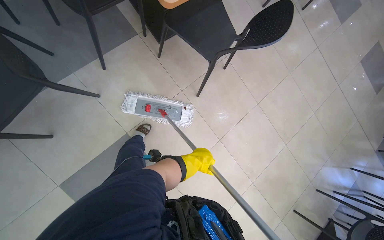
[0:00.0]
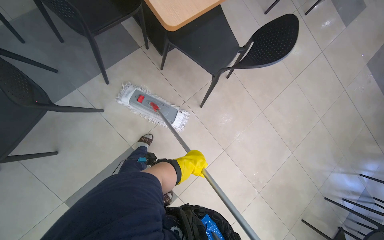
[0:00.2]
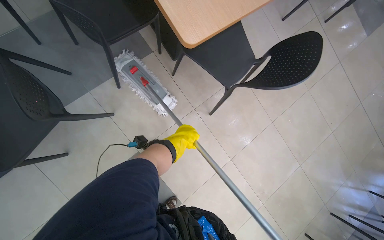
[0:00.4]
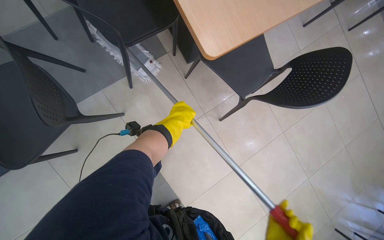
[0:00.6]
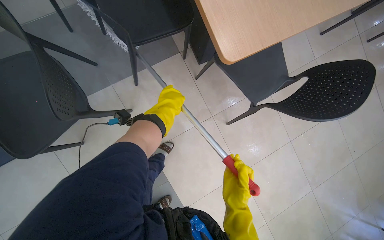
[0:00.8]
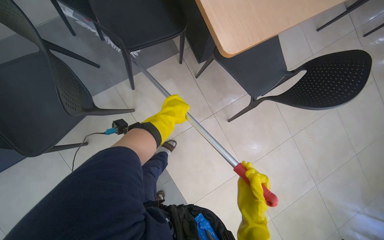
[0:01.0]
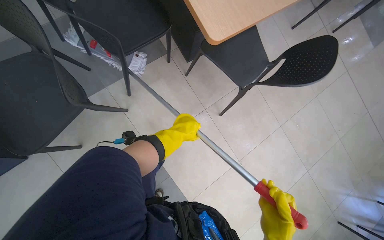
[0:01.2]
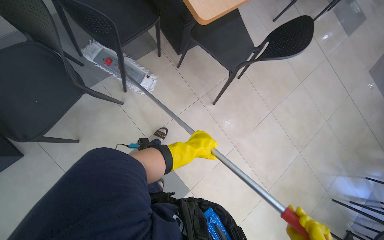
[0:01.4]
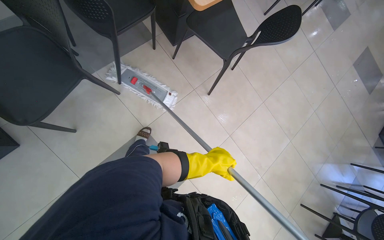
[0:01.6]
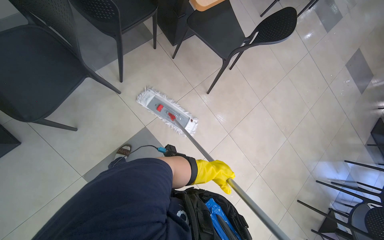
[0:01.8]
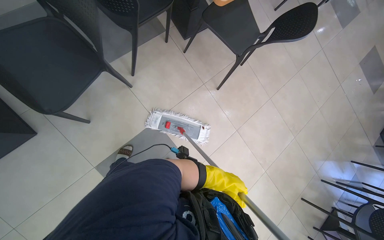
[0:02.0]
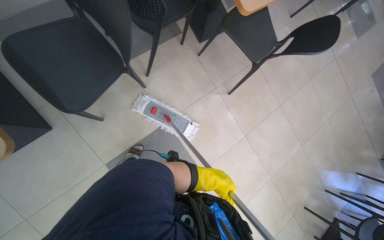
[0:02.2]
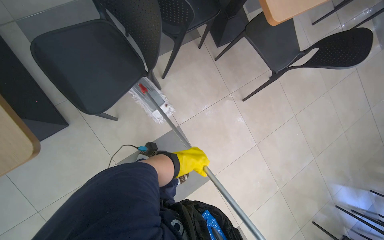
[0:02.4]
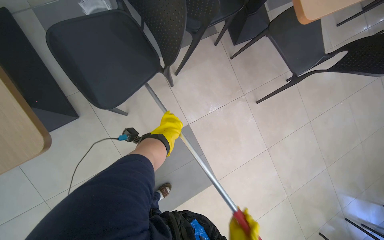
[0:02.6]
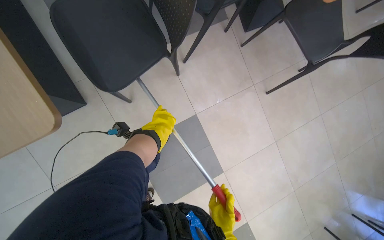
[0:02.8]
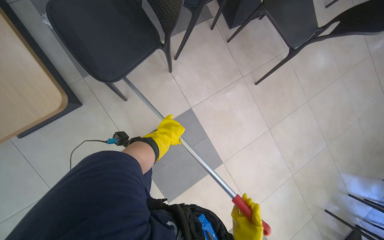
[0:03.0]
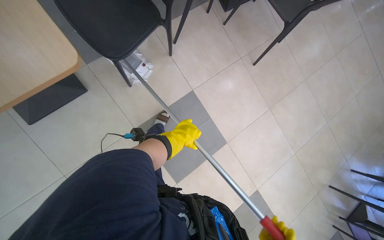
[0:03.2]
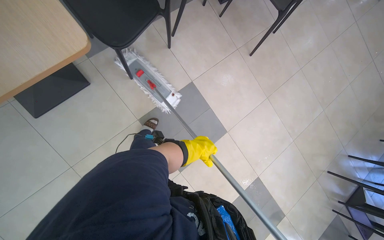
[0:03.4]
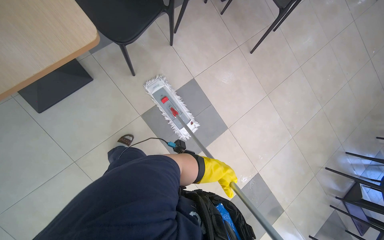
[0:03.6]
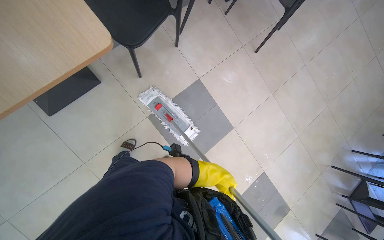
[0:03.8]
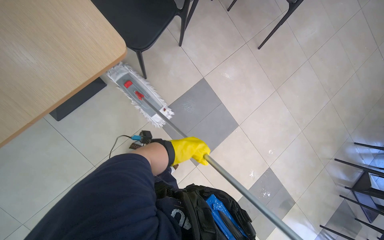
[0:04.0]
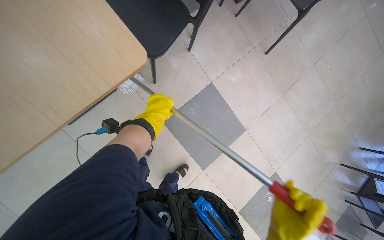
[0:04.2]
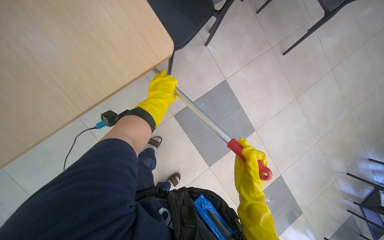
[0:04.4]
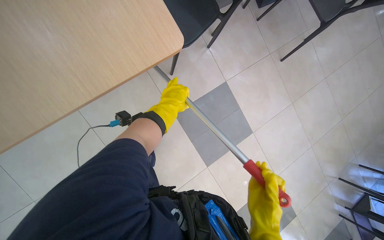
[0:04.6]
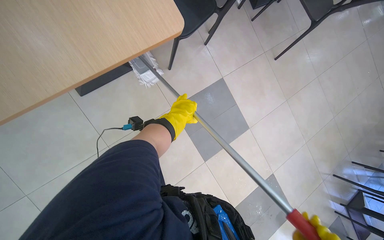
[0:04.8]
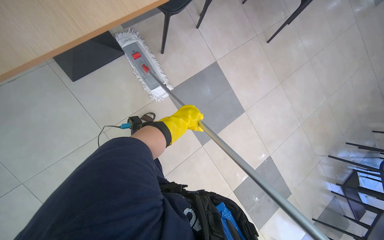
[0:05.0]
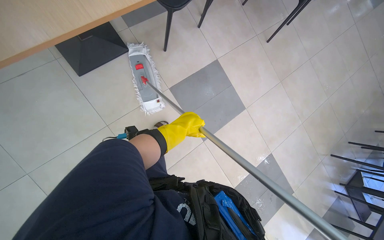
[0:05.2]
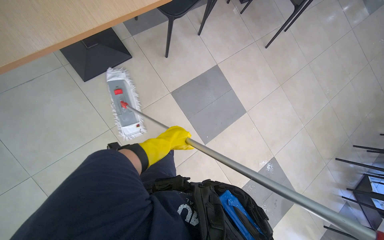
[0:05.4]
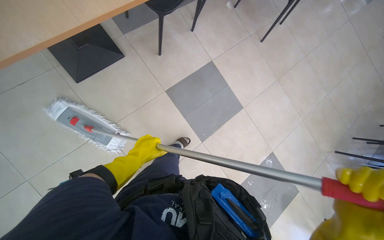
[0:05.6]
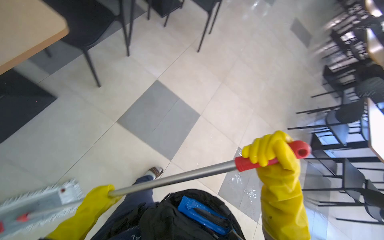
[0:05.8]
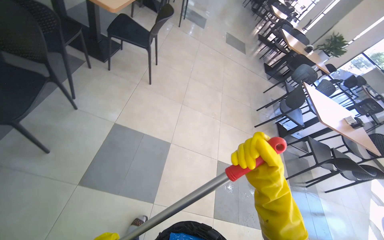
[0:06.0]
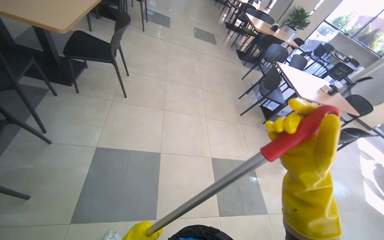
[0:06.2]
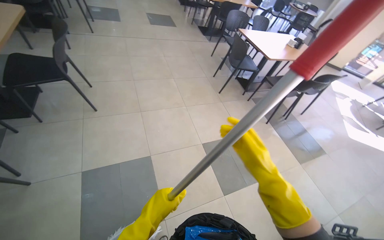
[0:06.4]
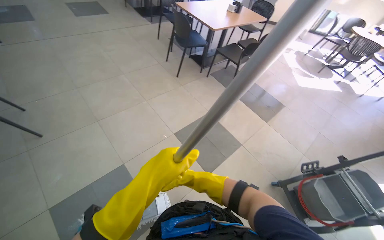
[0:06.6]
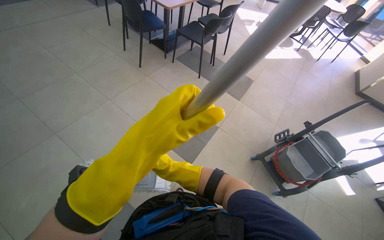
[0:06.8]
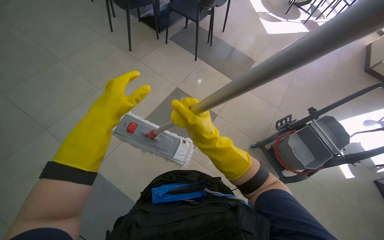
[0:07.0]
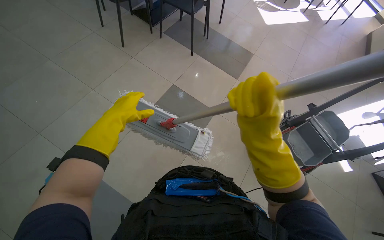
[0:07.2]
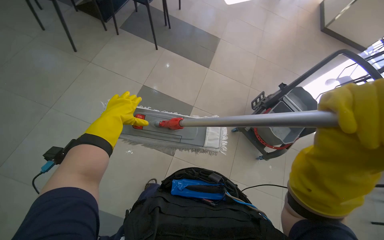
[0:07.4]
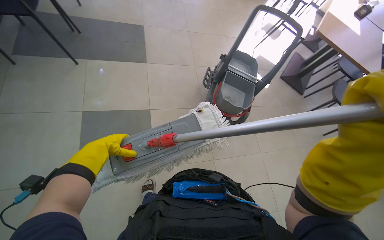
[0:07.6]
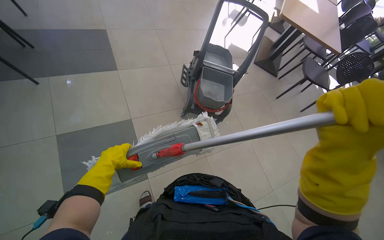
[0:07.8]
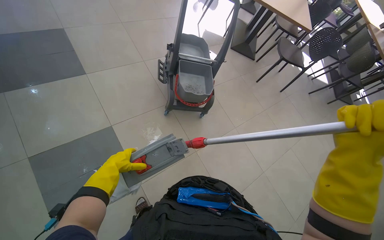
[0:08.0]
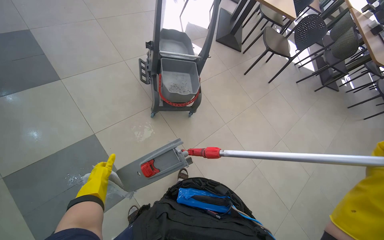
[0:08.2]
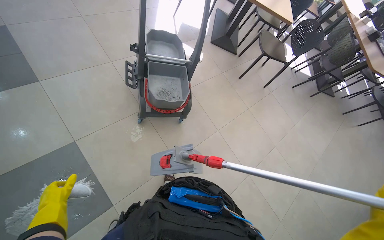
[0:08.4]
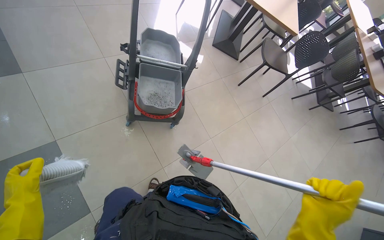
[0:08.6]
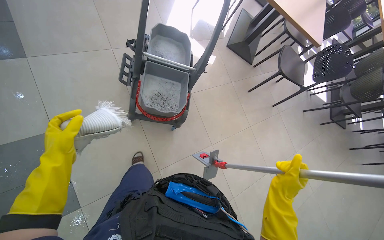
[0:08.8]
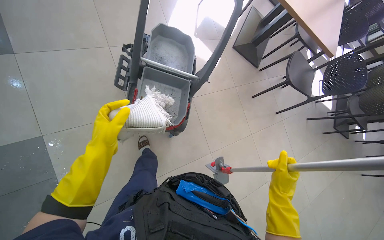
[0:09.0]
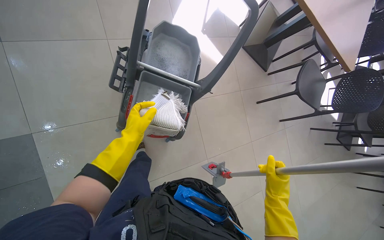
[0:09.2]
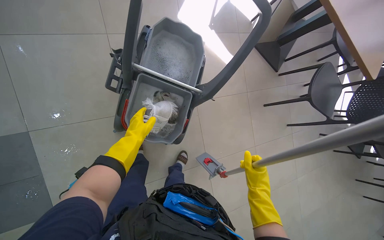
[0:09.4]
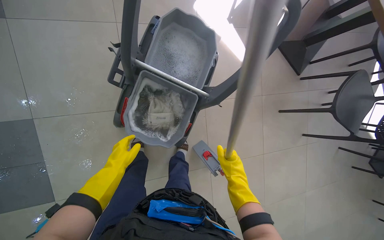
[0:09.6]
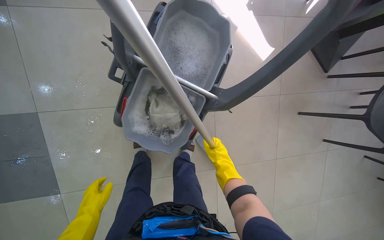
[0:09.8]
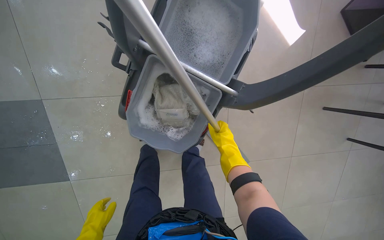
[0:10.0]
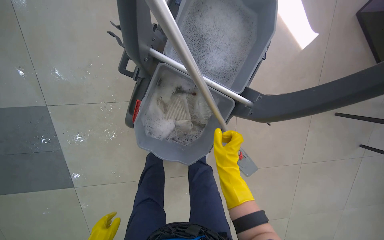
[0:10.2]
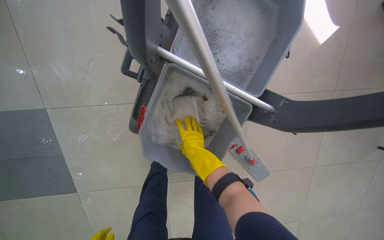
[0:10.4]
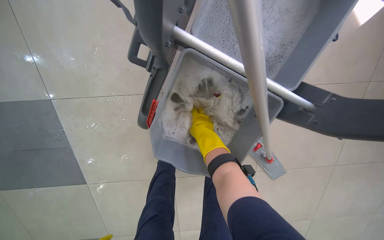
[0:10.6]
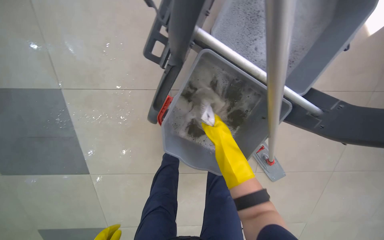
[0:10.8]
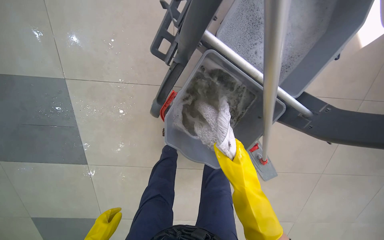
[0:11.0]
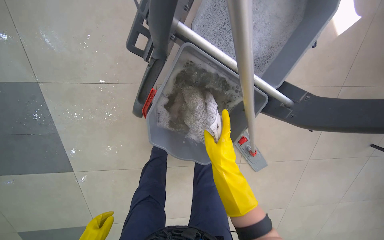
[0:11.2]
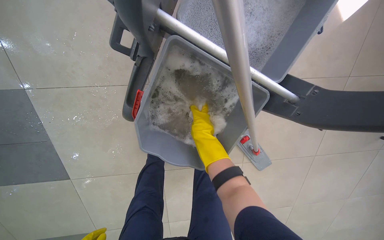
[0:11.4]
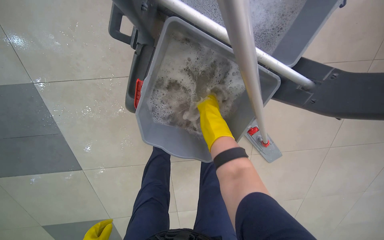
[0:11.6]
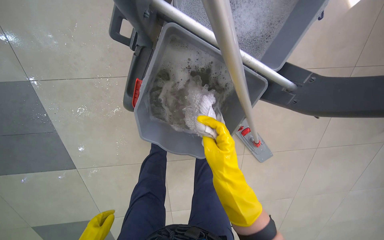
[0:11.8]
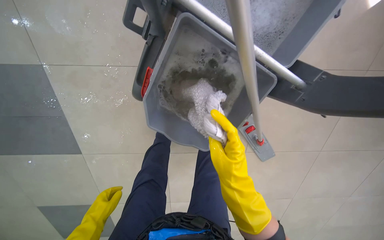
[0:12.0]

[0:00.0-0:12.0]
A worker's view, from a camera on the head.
Job: mopping floor.
The whole recording: Mopping cafeteria floor. The worker mops the cafeteria floor, moving chairs and cleaning the mop head as part of the process.
0:00.0 to 0:01.6: The left hand goes up the picture and returns, about 50 cm each way.
0:01.6 to 0:03.0: The left hand shifts roughly 50 cm to the left.
0:04.4 to 0:06.0: The head travels roughly 50 cm. The head turns to the right by roughly 45 degrees. The view tilts approximately 20 degrees upward.
0:06.0 to 0:07.6: The camera travels about 60 cm. The wearer looks roughly 80 degrees further to the right. The view tips downward by roughly 20 degrees.
0:07.6 to 0:09.0: The camera is carried roughly 60 cm.
0:09.0 to 0:10.4: The wearer moves about 60 cm. The wearer looks some 25 degrees further to the left. The wearer looks some 20 degrees further downward.
0:10.4 to 0:12.0: The right hand swings nearer and farther, approximately 15 cm each way, with 2 reversals.

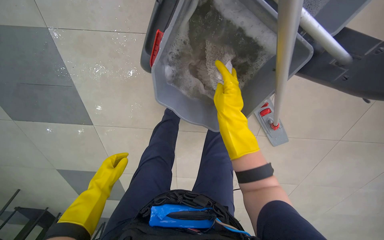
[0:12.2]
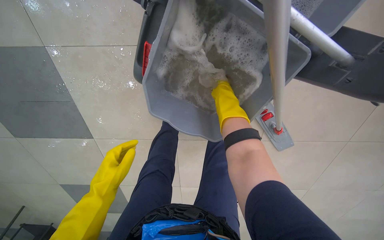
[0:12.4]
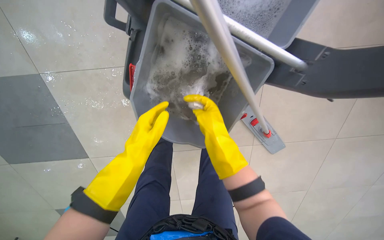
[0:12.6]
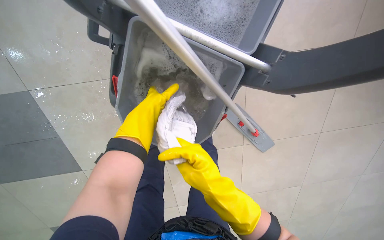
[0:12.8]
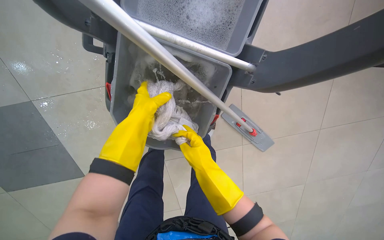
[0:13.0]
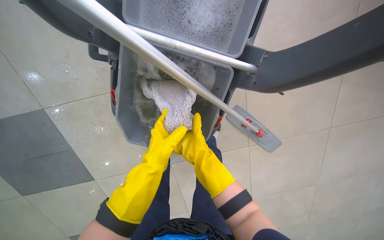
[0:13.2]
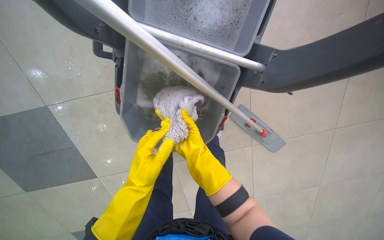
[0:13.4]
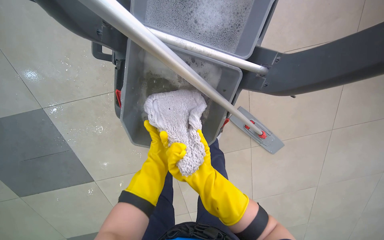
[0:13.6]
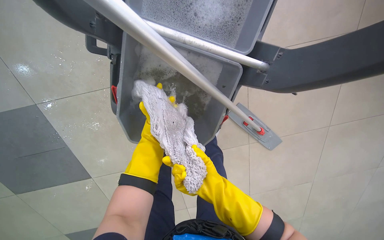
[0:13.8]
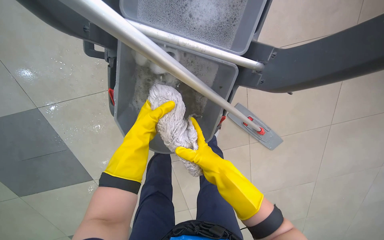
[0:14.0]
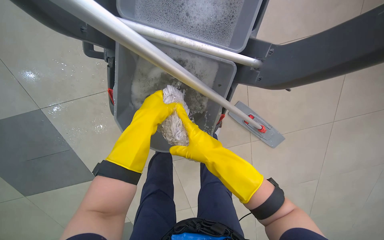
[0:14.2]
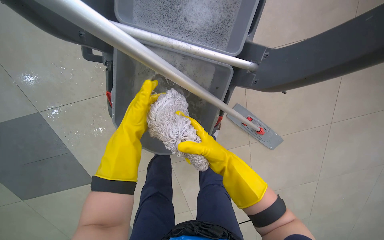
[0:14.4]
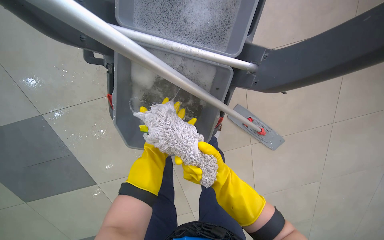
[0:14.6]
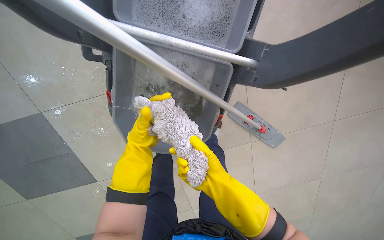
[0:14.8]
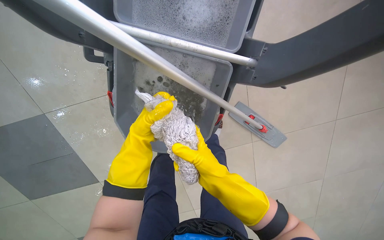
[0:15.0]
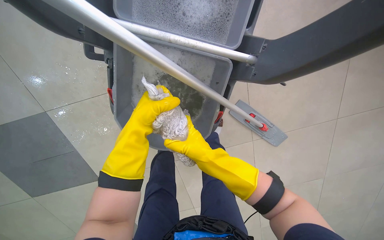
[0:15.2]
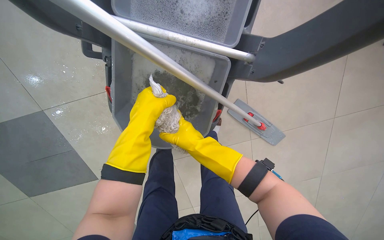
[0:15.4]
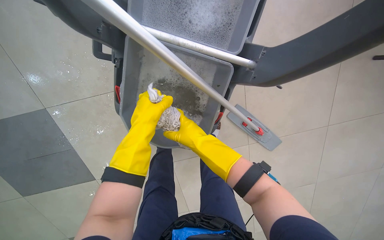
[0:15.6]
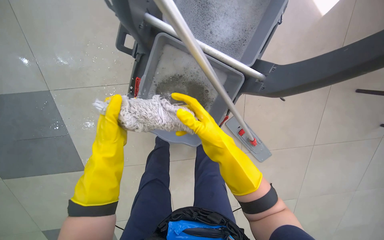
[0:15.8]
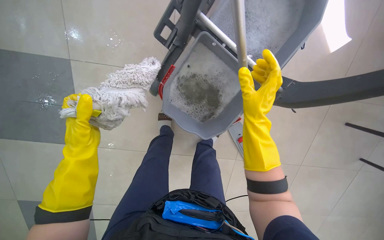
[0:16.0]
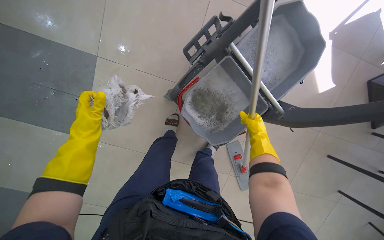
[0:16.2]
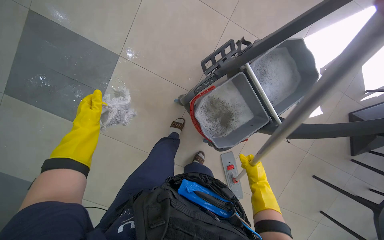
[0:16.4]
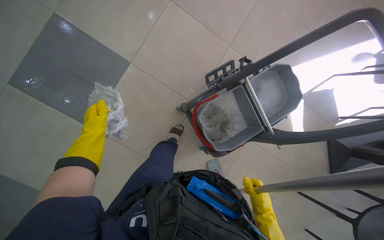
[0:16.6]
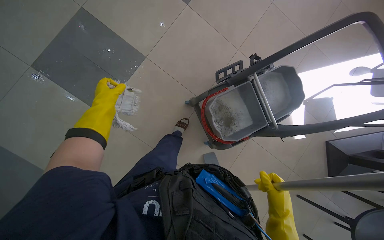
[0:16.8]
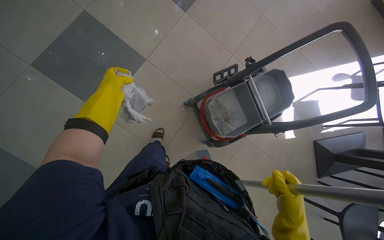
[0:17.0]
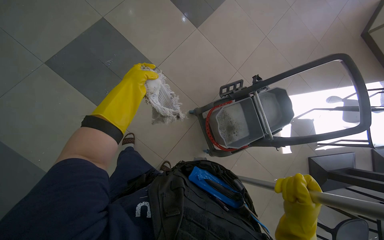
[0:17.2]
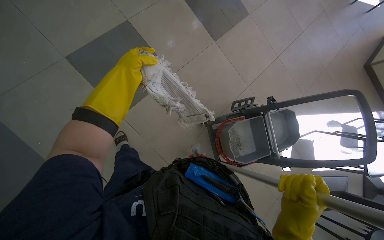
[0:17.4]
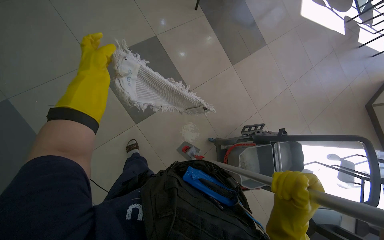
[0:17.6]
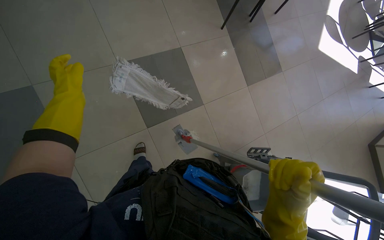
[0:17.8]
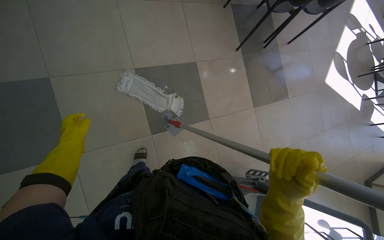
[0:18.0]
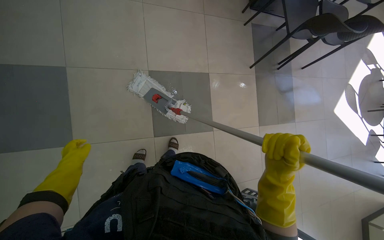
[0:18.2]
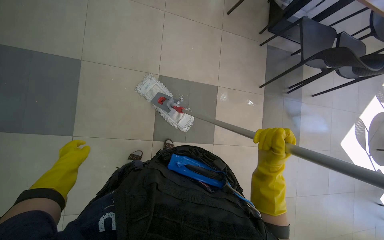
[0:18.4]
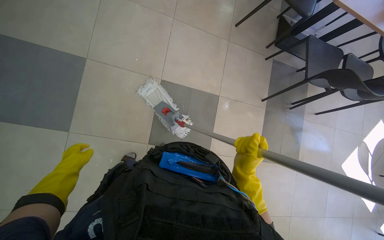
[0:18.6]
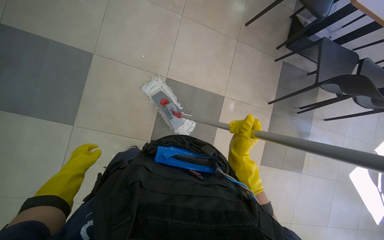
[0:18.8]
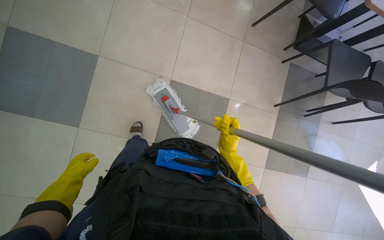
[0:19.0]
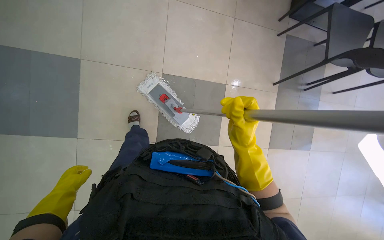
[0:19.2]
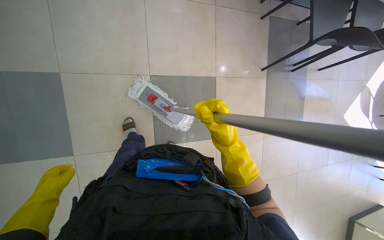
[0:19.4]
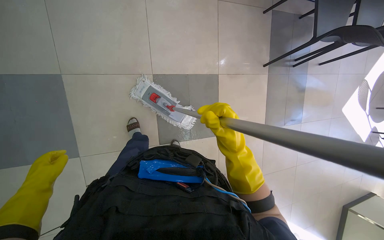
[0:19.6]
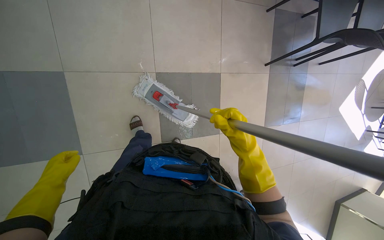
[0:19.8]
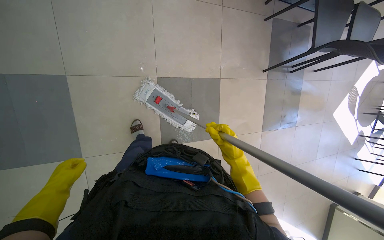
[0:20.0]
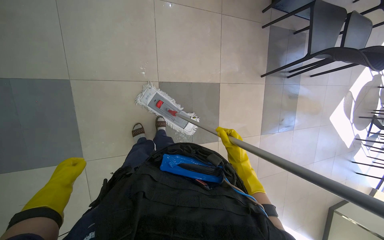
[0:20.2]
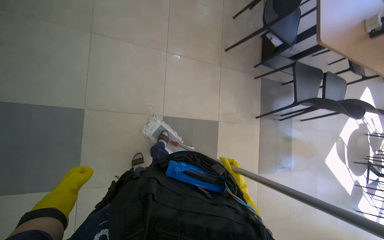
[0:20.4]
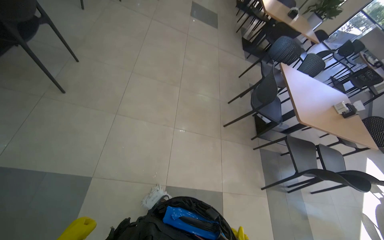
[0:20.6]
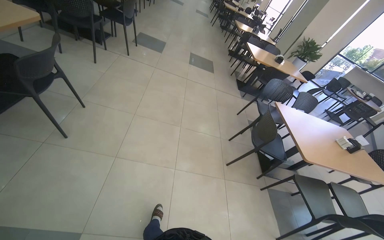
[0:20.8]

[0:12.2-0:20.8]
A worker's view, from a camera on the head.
Job: mopping floor.
The whole recording: Mopping cafeteria floor. The worker mops the cafeteria floor, moving chairs and cleaning the mop head as part of the process.
0:12.2 to 0:13.6: The right hand moves up and down the picture over roughly 25 cm, changing direction 3 times, while the left hand is displaced to the right by approximately 20 cm, and travels up the picture and back again, about 40 cm each way.
0:13.6 to 0:15.0: The left hand goes nearer and farther, about 20 cm each way, reversing 3 times.
0:15.0 to 0:16.6: The head travels some 70 cm. The camera sweeps to the right, by some 20 degrees. The camera pitches upward, by some 25 degrees. Everything in view rotates some 45 degrees clockwise.
0:16.6 to 0:18.0: The wearer moves roughly 60 cm. The camera pitches upward, by some 15 degrees. The scene turns some 40 degrees clockwise in the picture.
0:19.4 to 0:20.8: The camera is carried some 1 m. The head rotates some 50 degrees to the right. The wearer looks about 60 degrees further upward.
